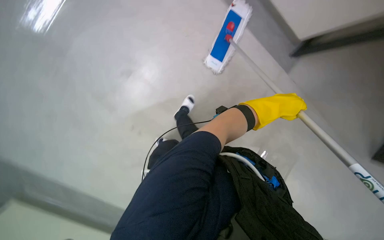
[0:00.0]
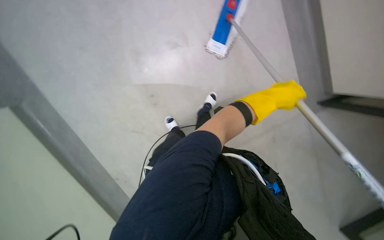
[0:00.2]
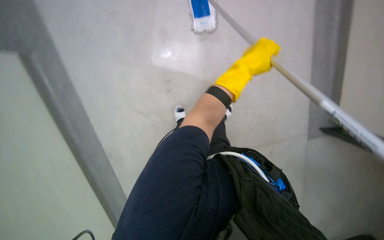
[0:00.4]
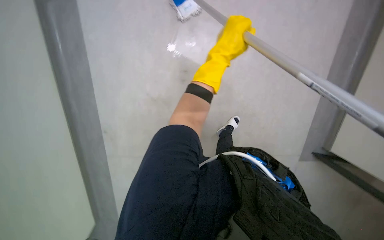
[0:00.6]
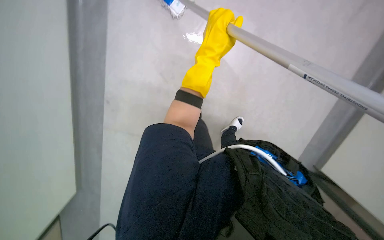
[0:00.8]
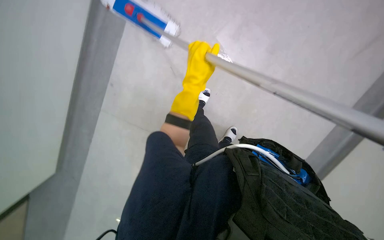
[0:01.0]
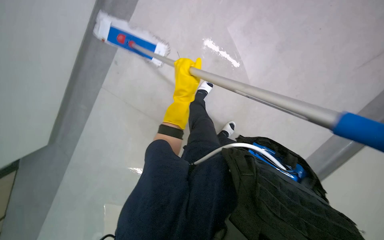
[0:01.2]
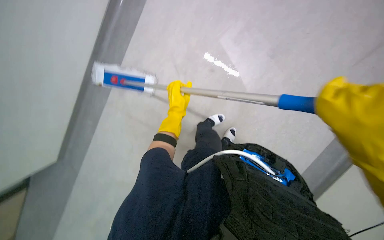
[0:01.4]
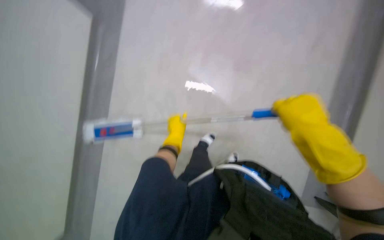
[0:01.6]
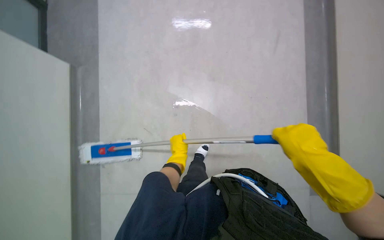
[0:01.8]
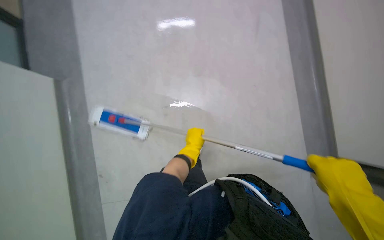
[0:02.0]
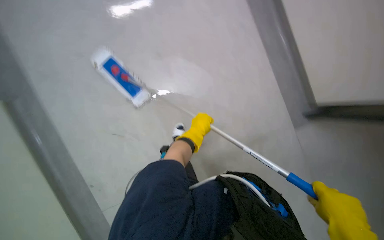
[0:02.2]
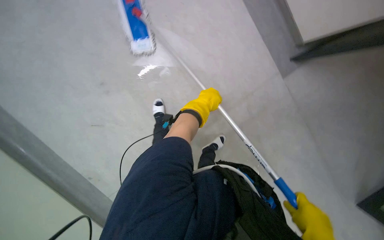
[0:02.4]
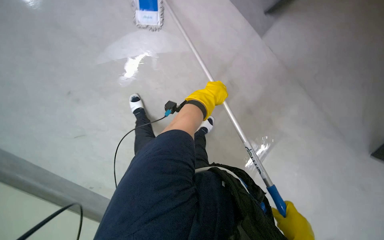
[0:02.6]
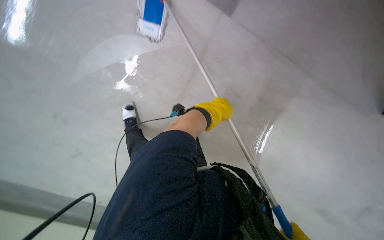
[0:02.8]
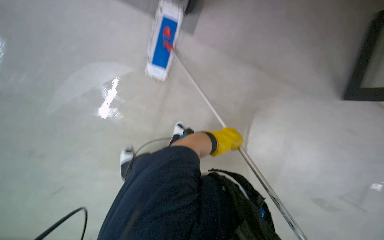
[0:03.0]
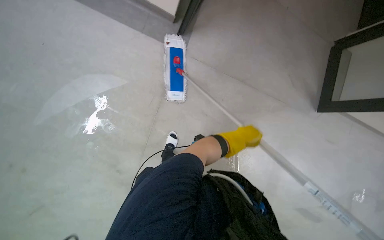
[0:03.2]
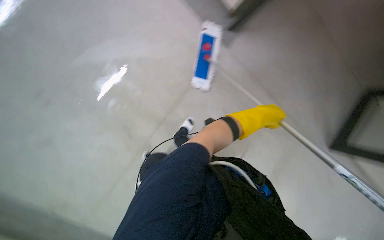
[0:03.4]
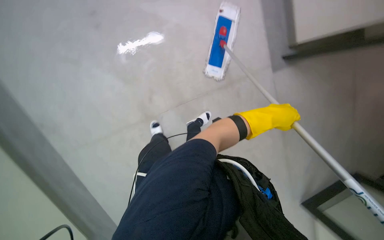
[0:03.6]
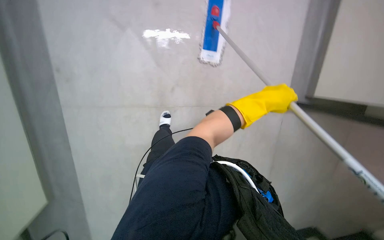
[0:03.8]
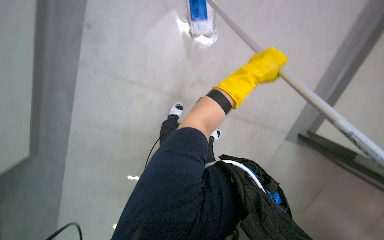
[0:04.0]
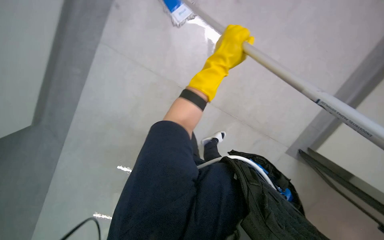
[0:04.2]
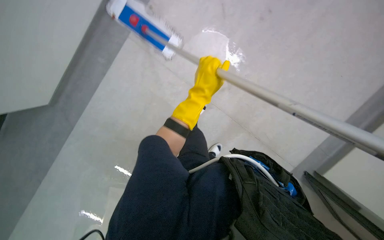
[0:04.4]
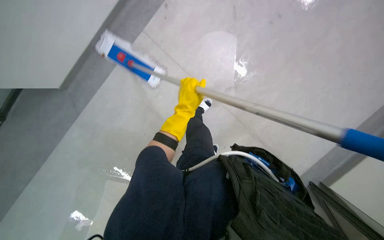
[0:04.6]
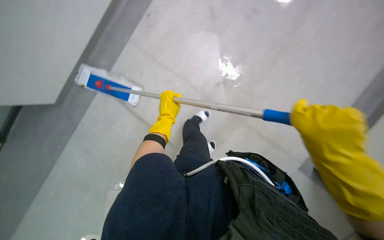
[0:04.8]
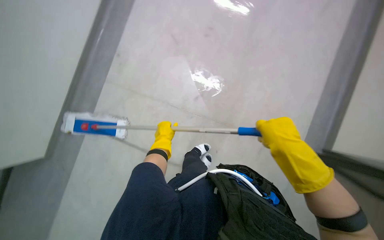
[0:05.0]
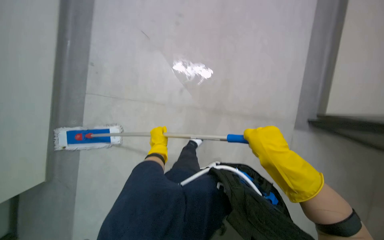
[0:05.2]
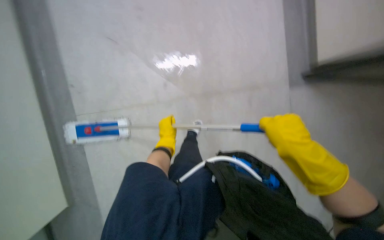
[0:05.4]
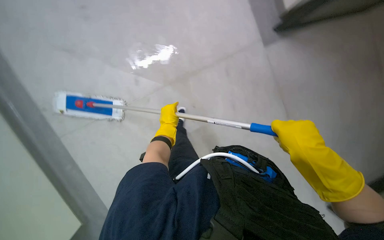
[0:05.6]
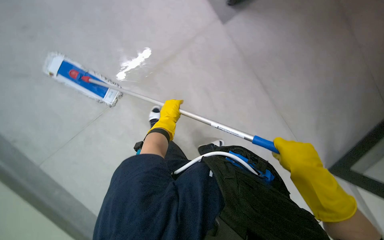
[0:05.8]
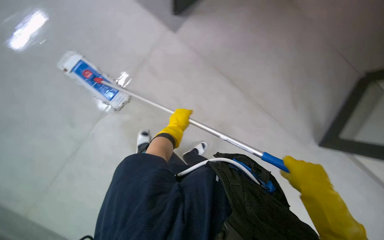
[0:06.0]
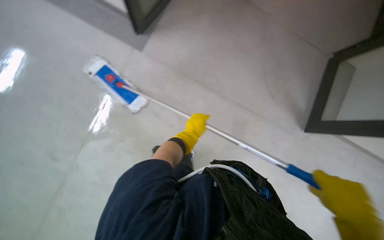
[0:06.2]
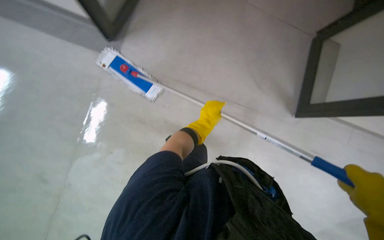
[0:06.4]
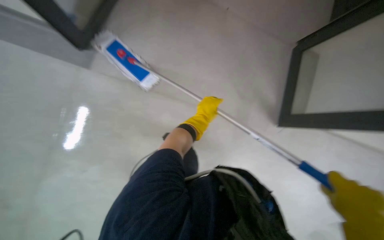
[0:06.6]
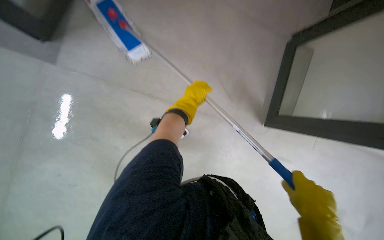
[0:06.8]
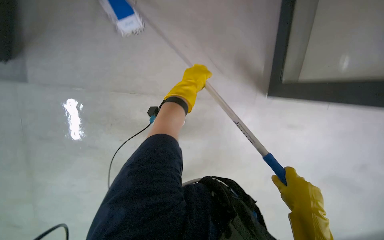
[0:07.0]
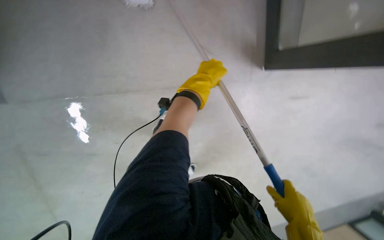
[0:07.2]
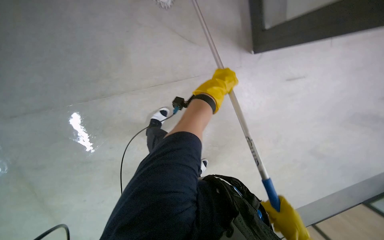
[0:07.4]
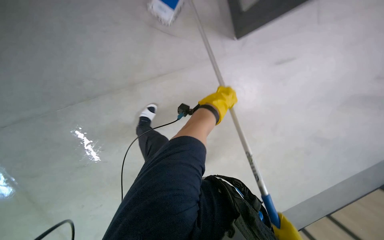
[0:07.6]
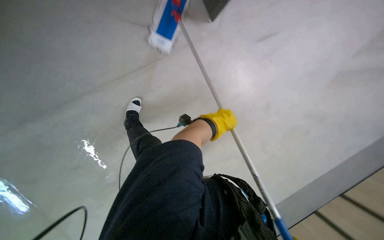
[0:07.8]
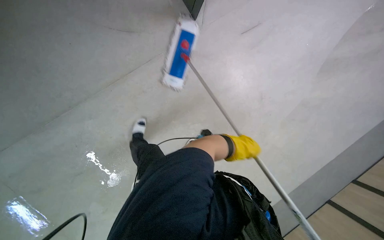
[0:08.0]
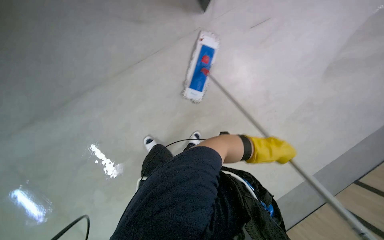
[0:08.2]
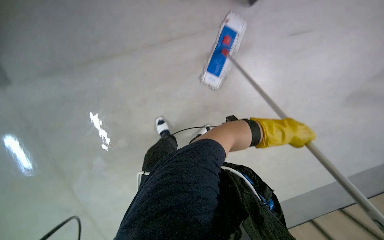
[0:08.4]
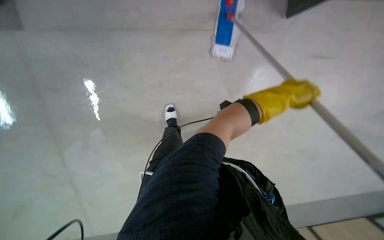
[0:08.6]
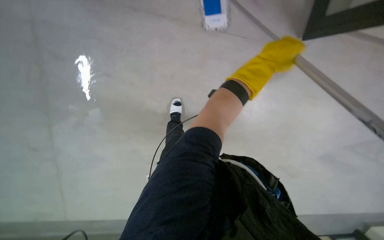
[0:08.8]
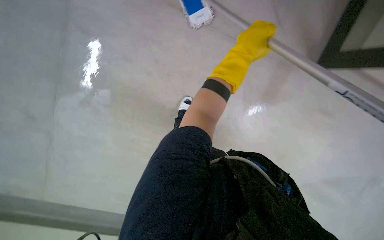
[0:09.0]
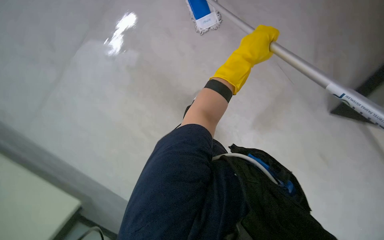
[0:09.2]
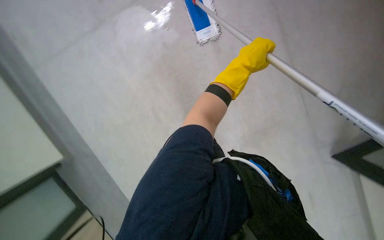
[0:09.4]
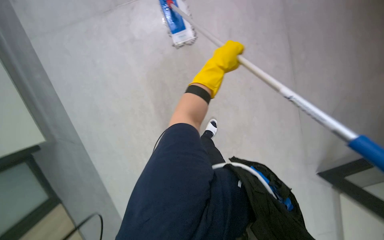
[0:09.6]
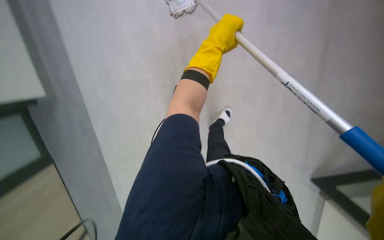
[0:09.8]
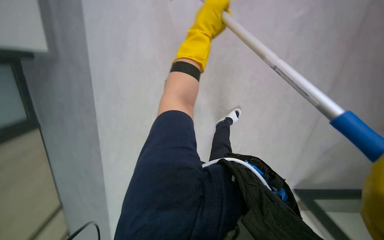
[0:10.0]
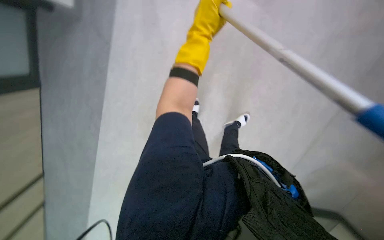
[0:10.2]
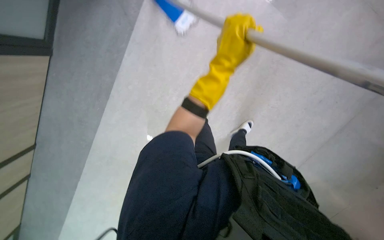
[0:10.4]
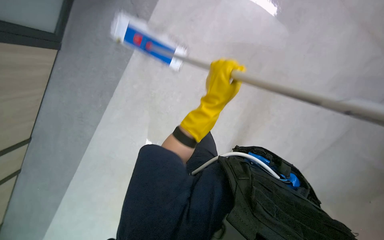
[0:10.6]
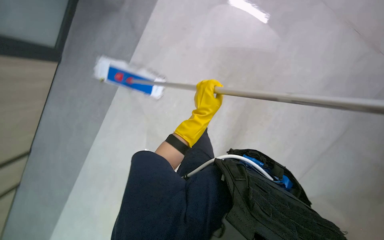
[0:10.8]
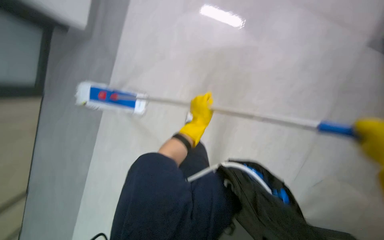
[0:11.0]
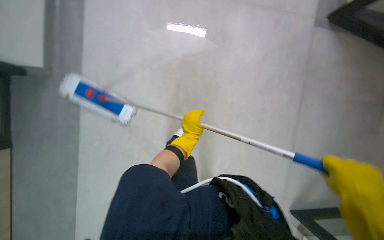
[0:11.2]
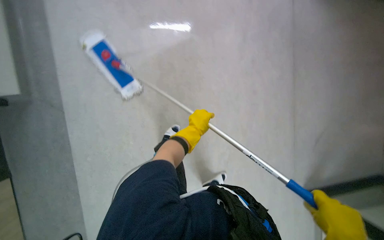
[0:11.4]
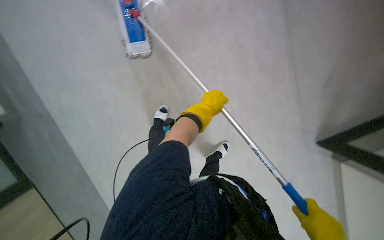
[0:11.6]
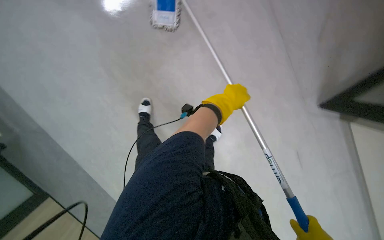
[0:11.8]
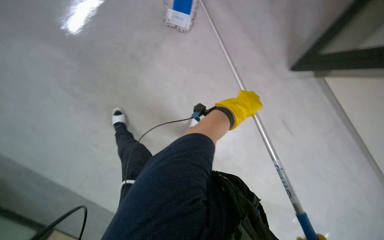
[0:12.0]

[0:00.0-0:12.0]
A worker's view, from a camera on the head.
Job: mopping floor.
The whole recording: Mopping hallway floor. The worker mops the hallway floor with a long-handled mop.
0:00.0 to 0:01.6: The scene turns roughly 35 degrees counterclockwise in the picture.
0:01.6 to 0:03.0: The view swings some 20 degrees to the right. The wearer looks roughly 15 degrees further downward. The scene rotates clockwise by roughly 30 degrees.
0:03.0 to 0:04.4: The left hand is displaced nearer to the camera, up the picture and to the left by approximately 35 cm.
0:04.4 to 0:06.0: The view tips upward by approximately 15 degrees. The left hand shifts some 20 cm farther from the camera and down the picture.
0:06.0 to 0:07.6: The scene rotates clockwise by approximately 40 degrees. The left hand heads to the right, covering roughly 10 cm.
0:07.6 to 0:09.0: The left hand moves nearer to the camera, roughly 10 cm.
0:10.4 to 0:12.0: The view tilts some 15 degrees upward.

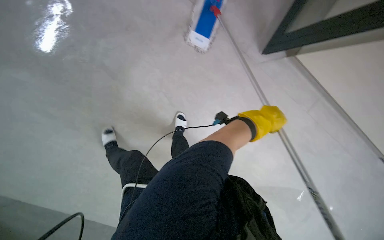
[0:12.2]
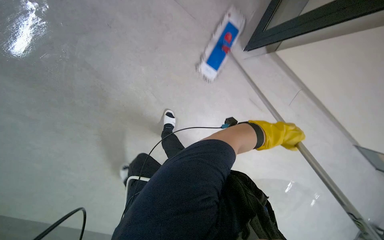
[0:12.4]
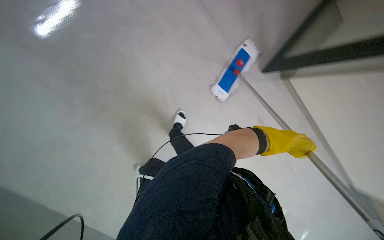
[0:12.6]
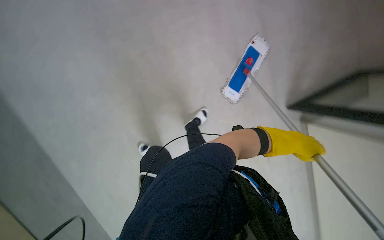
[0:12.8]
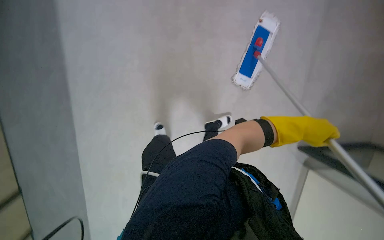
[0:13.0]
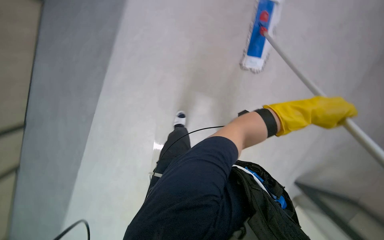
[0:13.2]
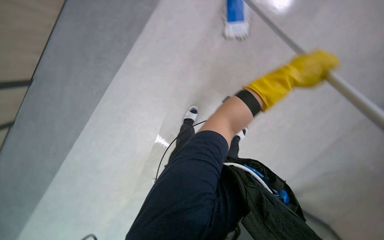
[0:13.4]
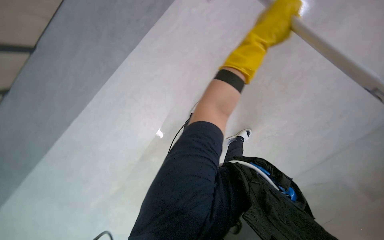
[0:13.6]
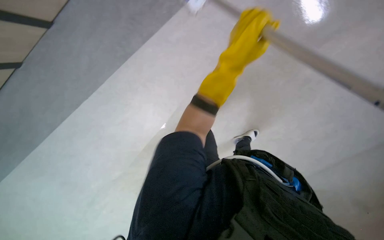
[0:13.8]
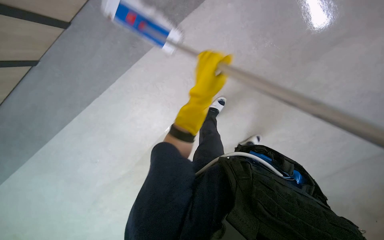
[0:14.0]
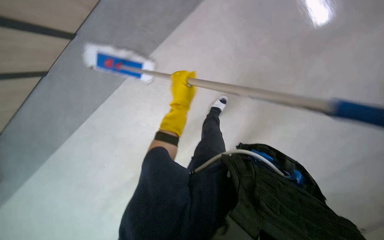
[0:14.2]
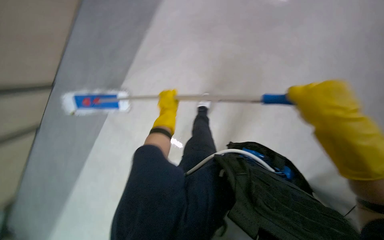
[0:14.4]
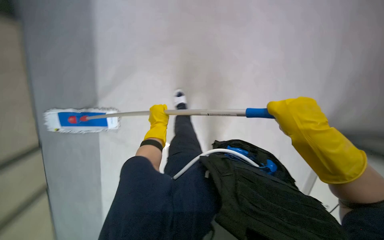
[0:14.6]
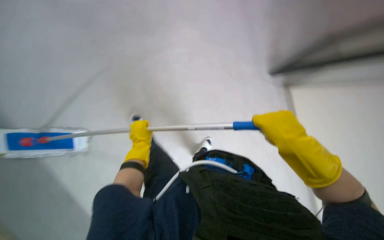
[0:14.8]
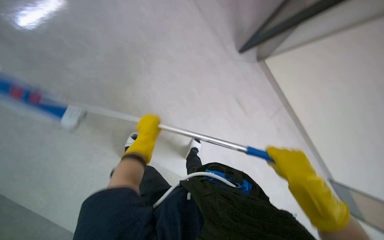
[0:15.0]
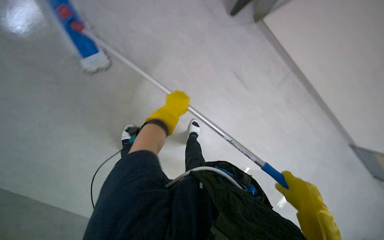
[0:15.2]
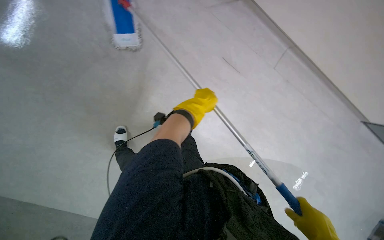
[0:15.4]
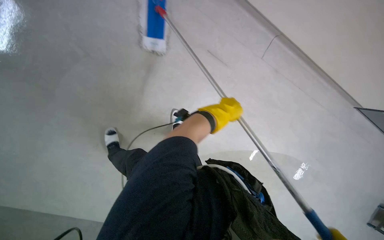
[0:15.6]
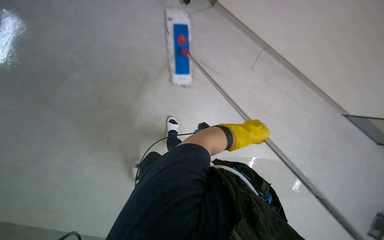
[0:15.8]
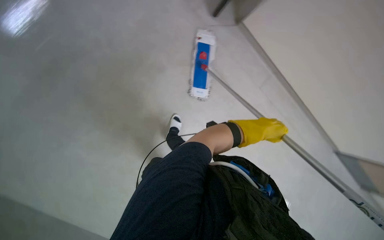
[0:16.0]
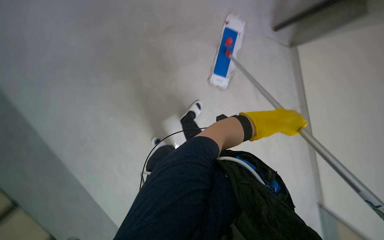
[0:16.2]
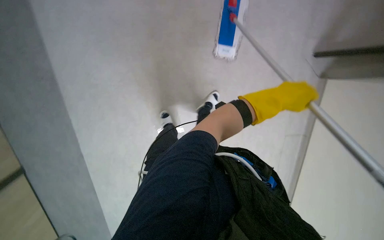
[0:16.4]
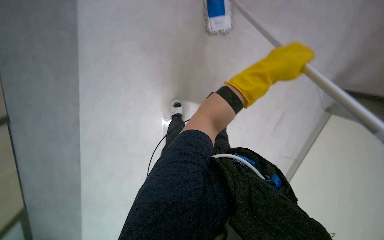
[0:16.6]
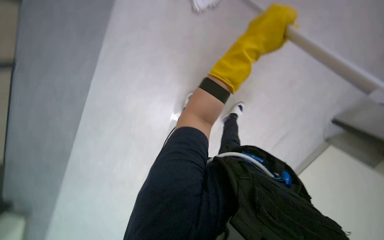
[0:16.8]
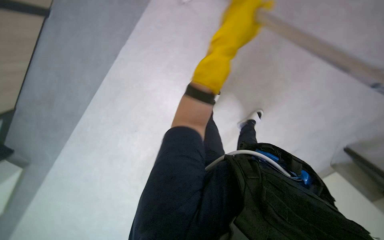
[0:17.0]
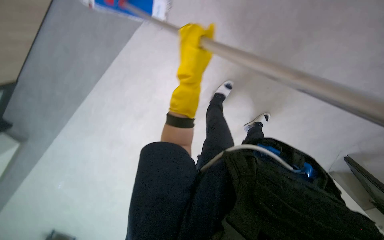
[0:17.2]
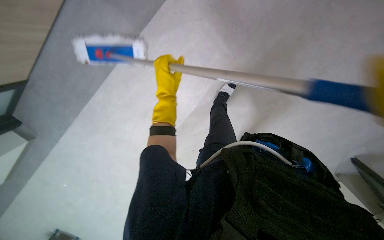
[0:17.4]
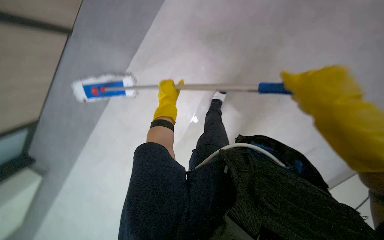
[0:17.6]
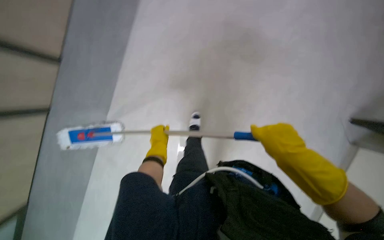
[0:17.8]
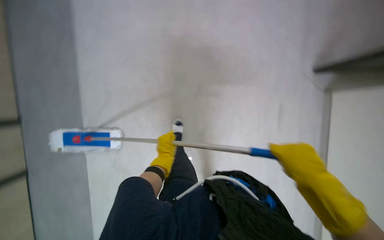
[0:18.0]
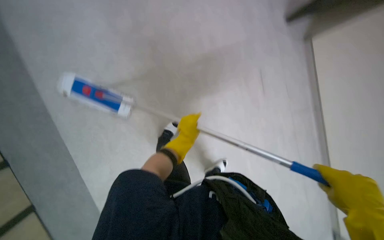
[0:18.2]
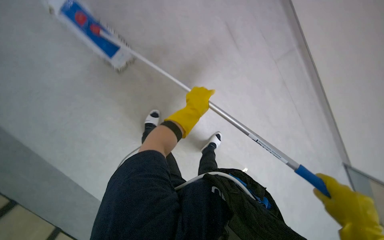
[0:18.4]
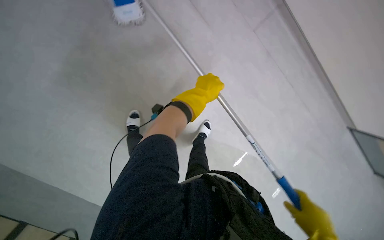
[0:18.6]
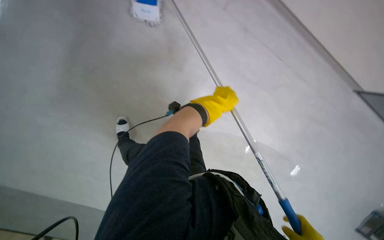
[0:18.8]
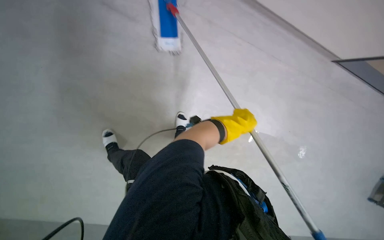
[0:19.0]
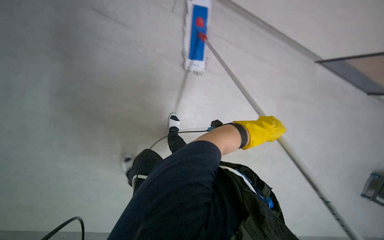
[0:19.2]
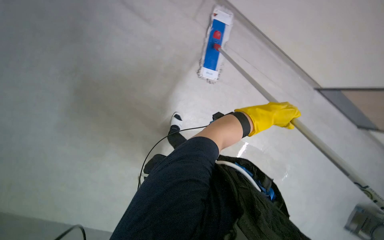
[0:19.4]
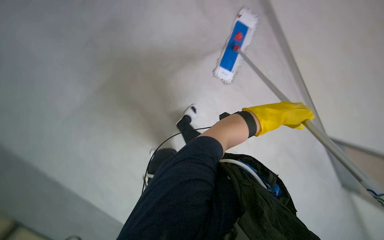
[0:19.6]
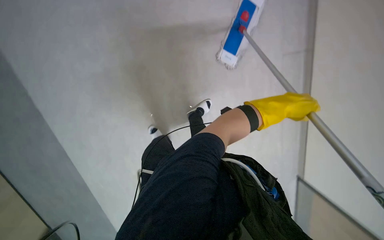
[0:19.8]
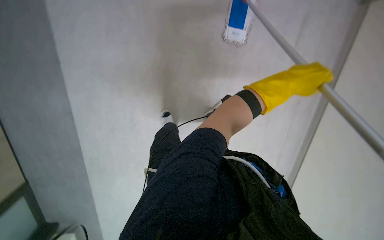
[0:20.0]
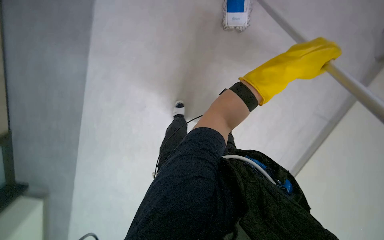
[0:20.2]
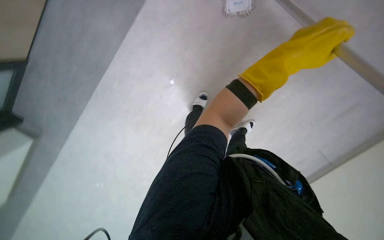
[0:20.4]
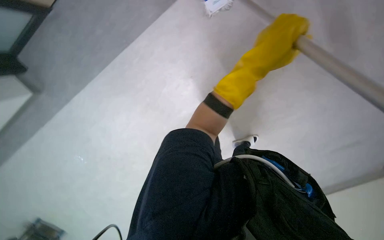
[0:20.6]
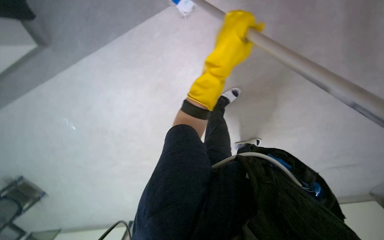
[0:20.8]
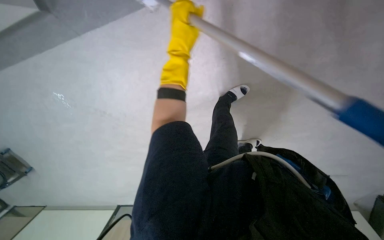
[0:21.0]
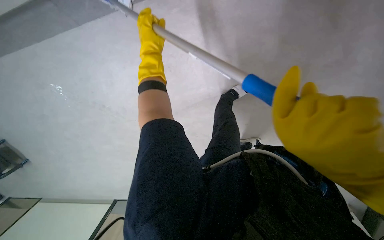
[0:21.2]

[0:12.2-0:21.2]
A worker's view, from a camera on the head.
Job: mopping floor.
The whole recording: Mopping hallway floor. The worker mops the hallway floor with a long-handled mop.
0:13.8 to 0:15.2: The camera is aimed approximately 15 degrees further to the right. The view tips upward by some 15 degrees.
0:15.2 to 0:16.6: The head rotates some 35 degrees to the left. The left hand goes approximately 15 cm nearer to the camera.
0:16.6 to 0:18.2: The left hand is displaced to the left, down the picture and farther from the camera by about 35 cm.
0:19.8 to 0:21.2: The camera is aimed approximately 25 degrees further to the left. The camera pitches downward, by roughly 10 degrees.
